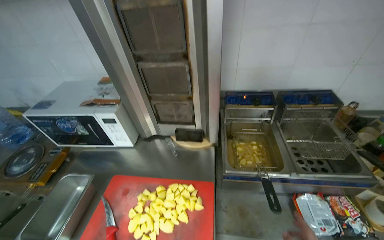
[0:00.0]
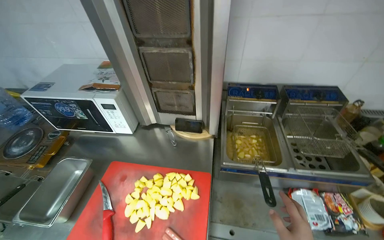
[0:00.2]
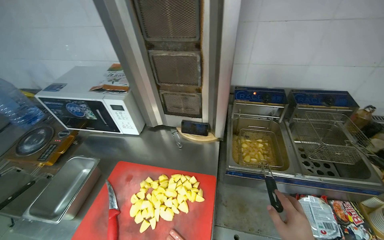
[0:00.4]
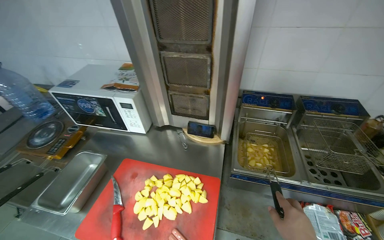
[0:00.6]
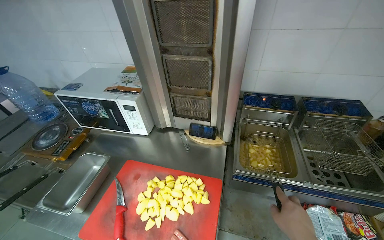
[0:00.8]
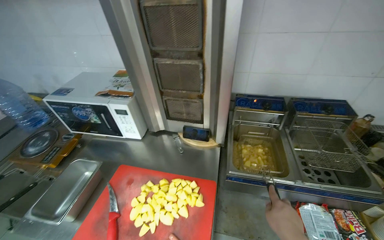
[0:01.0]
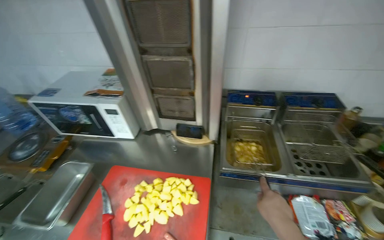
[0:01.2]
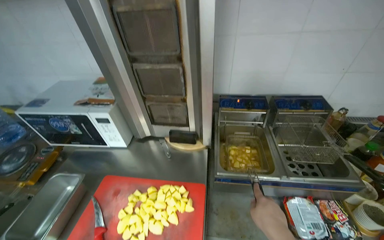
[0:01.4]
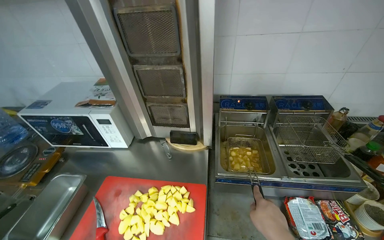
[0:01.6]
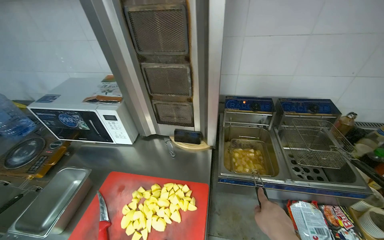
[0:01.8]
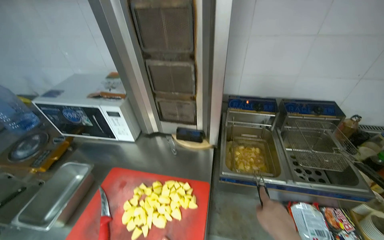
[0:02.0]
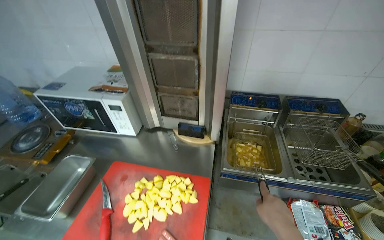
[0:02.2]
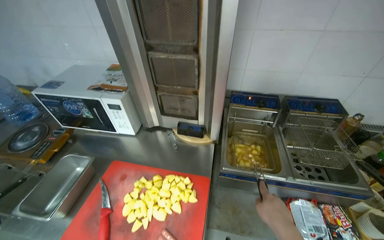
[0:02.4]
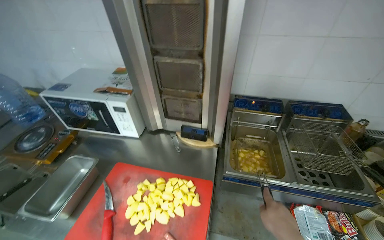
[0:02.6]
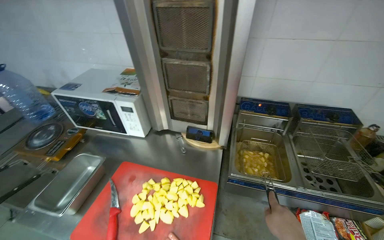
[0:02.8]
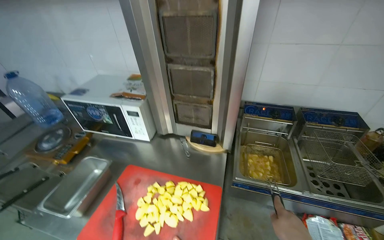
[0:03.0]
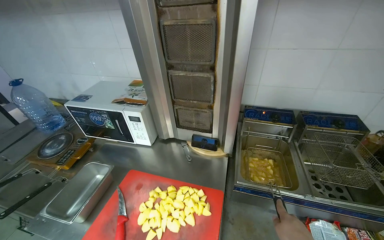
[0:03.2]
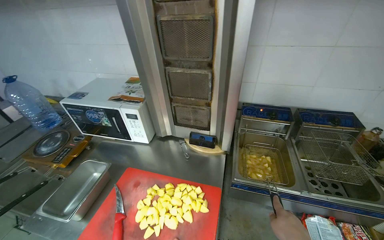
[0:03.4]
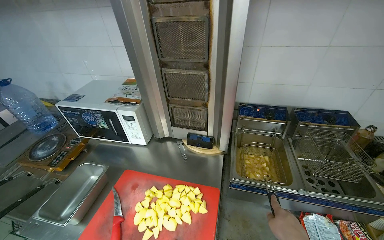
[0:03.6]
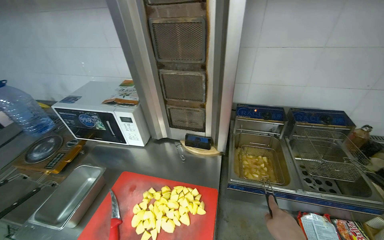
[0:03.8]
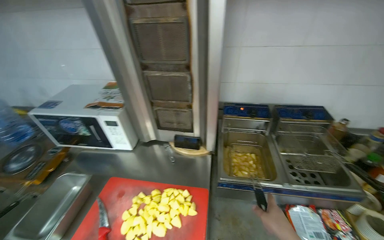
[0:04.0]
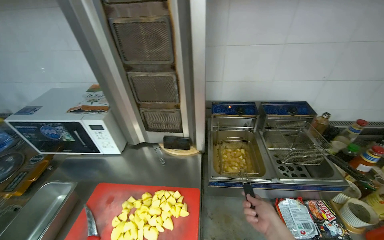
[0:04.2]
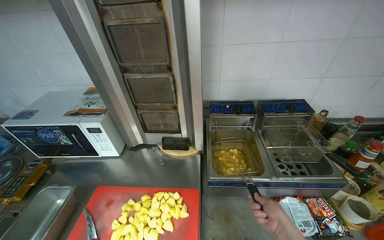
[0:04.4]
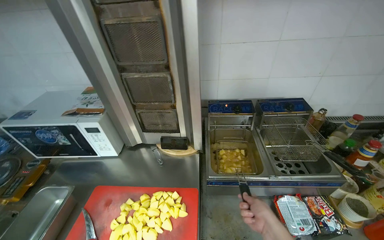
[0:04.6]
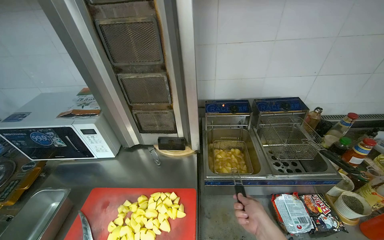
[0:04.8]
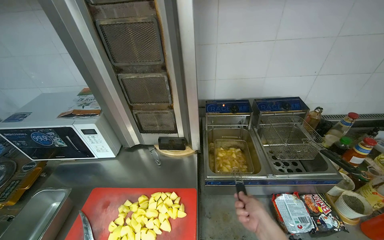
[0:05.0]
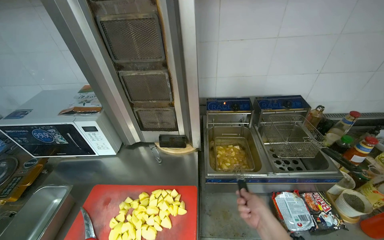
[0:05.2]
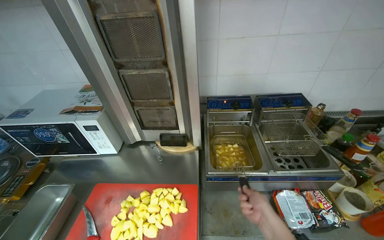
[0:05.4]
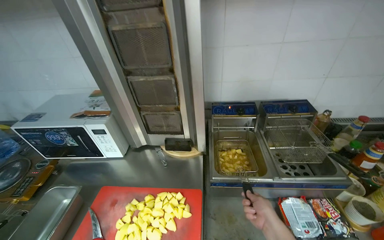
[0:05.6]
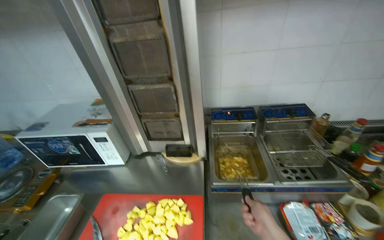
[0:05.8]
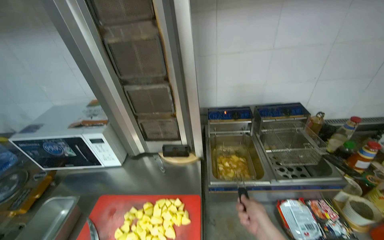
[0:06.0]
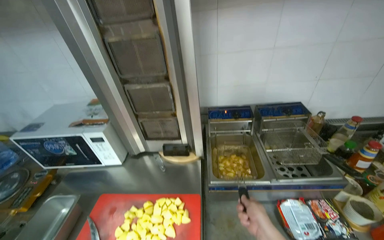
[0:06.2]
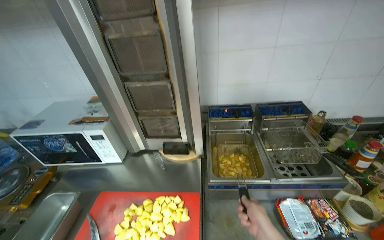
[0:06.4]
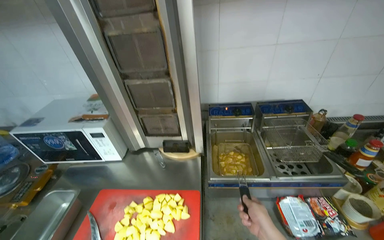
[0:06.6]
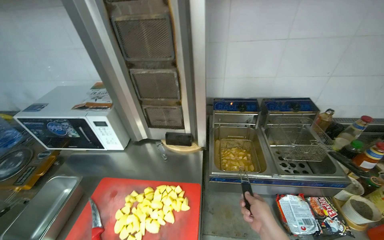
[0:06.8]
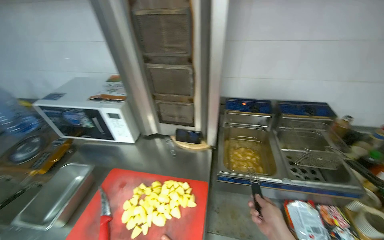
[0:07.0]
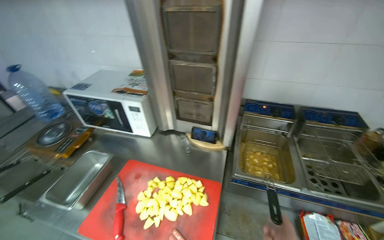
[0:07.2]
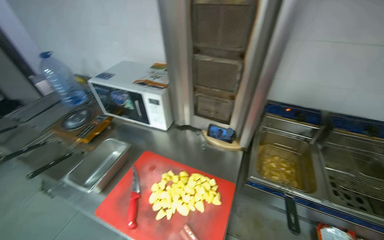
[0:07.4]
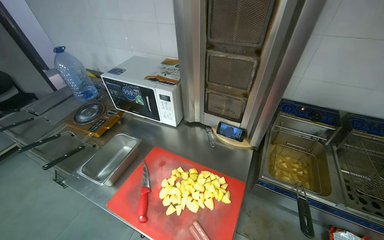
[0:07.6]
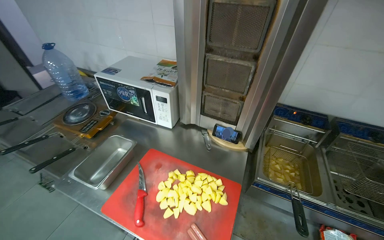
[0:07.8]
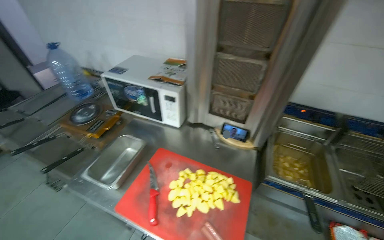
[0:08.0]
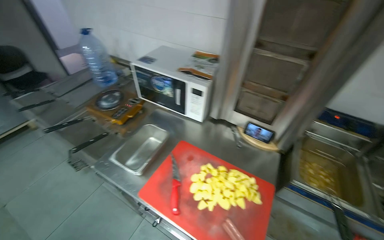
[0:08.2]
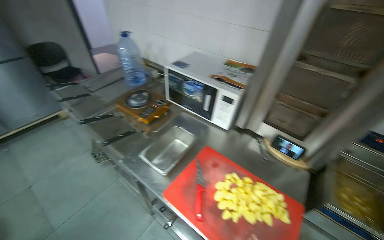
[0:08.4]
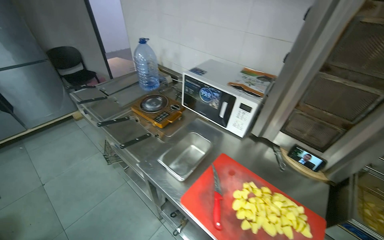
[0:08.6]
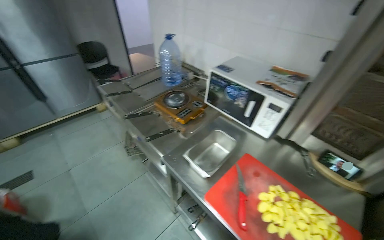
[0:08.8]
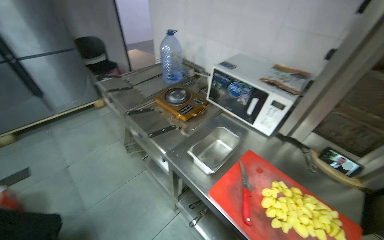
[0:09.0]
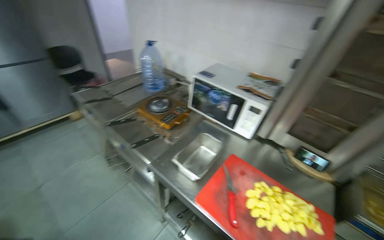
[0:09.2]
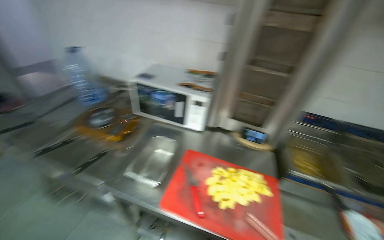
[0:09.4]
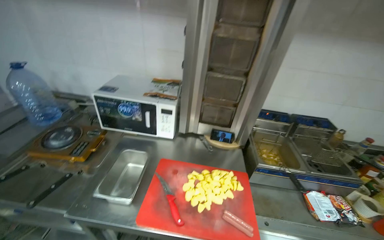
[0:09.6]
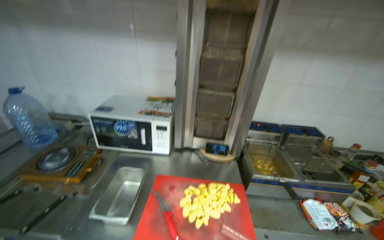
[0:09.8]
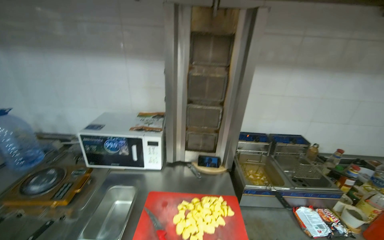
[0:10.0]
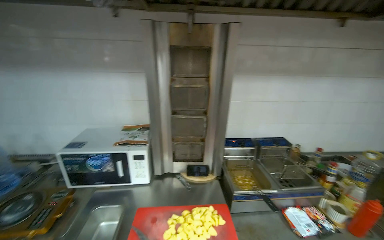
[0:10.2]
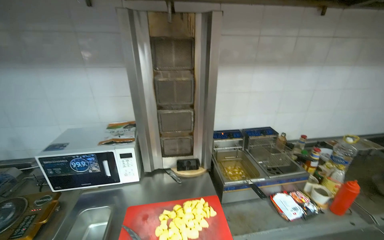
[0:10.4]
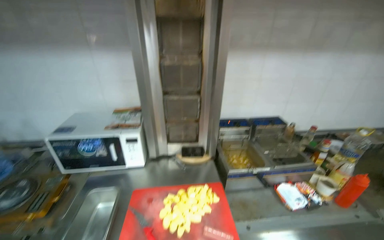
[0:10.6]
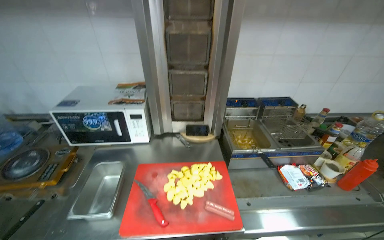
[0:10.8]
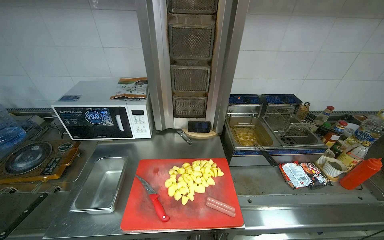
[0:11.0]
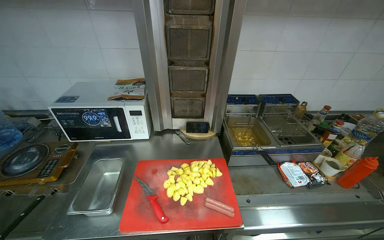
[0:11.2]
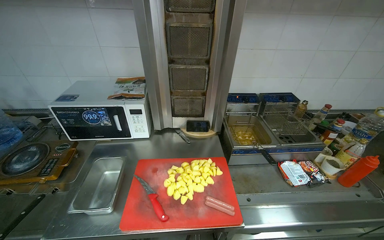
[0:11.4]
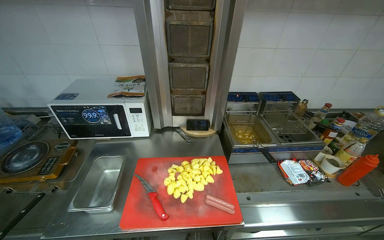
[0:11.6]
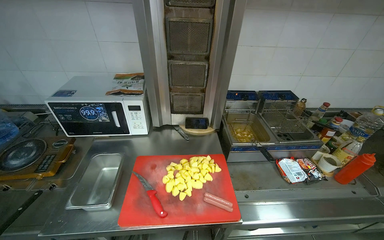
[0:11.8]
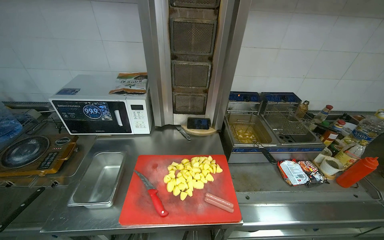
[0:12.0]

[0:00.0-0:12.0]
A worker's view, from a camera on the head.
Job: cooking food.
The whole recording: Frying potatoes in deep fryer. The worker stirs potatoes in the deep fryer and adjusts its settings.
0:06.0 to 0:07.6: The head turns to the left by approximately 25 degrees.
0:07.6 to 0:09.0: The head travels to the left, approximately 40 cm. The wearer's head swings about 20 degrees to the left.
0:09.0 to 0:10.4: The wearer's head swings some 55 degrees to the right. The view tilts roughly 15 degrees upward.
0:10.4 to 0:12.0: The camera pitches downward, by roughly 15 degrees.

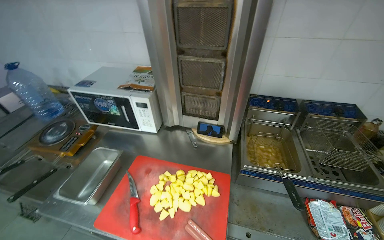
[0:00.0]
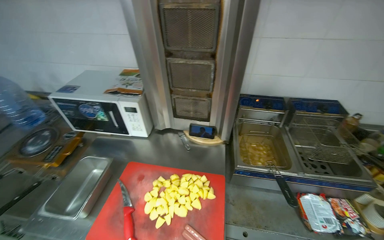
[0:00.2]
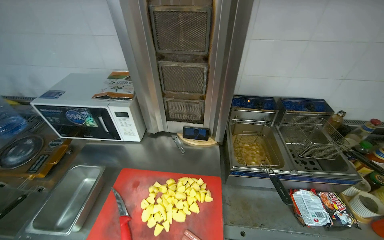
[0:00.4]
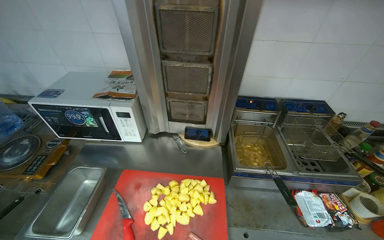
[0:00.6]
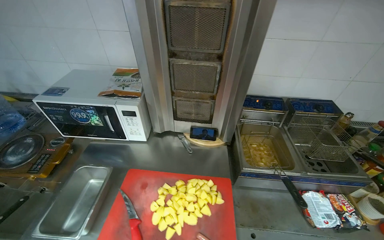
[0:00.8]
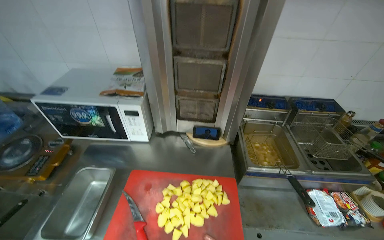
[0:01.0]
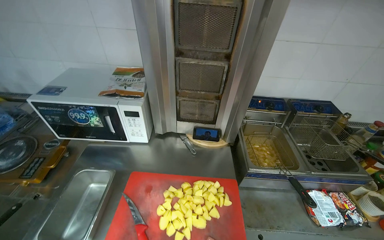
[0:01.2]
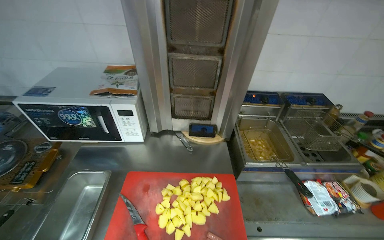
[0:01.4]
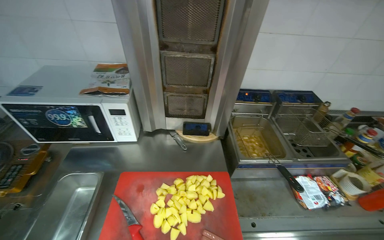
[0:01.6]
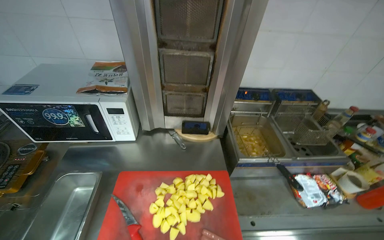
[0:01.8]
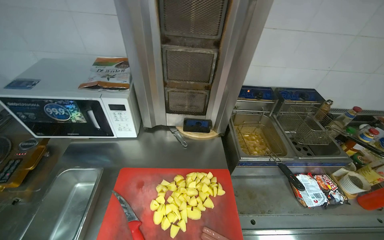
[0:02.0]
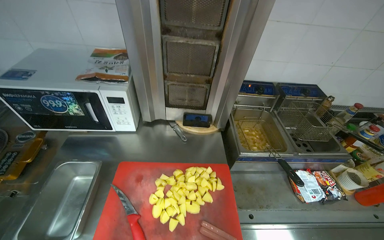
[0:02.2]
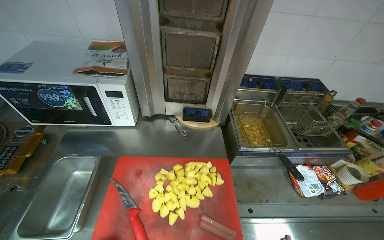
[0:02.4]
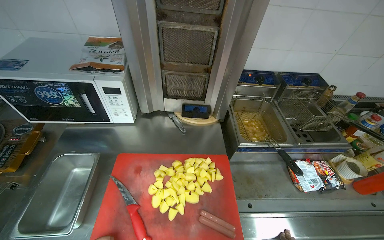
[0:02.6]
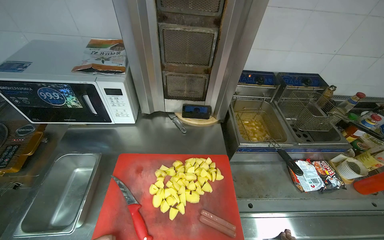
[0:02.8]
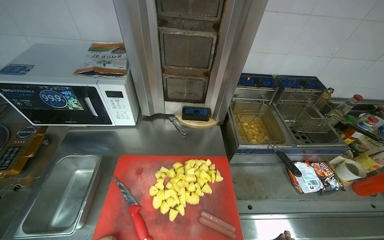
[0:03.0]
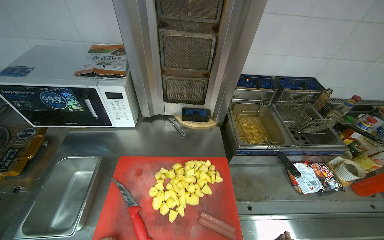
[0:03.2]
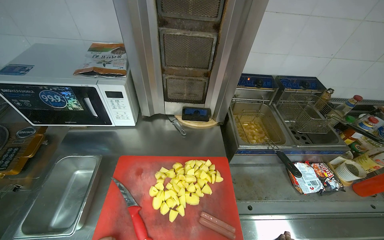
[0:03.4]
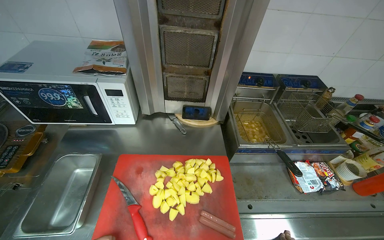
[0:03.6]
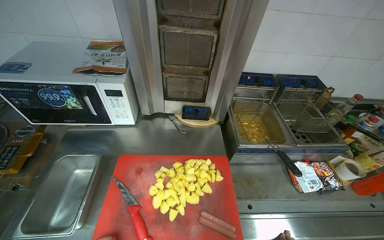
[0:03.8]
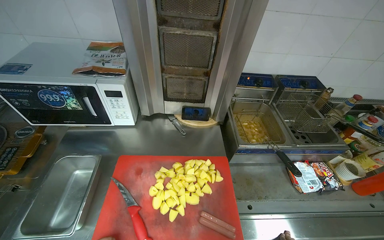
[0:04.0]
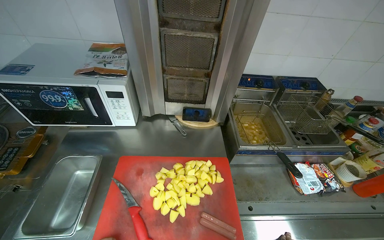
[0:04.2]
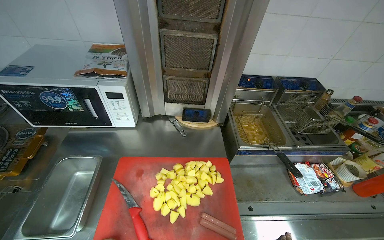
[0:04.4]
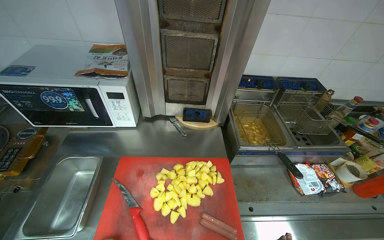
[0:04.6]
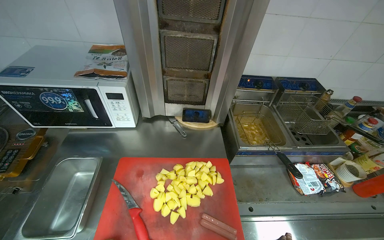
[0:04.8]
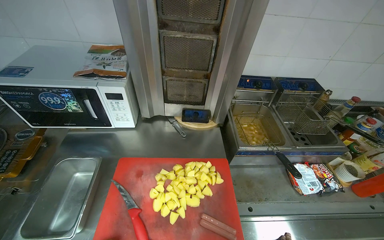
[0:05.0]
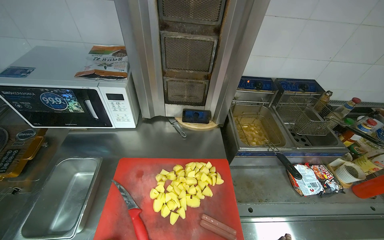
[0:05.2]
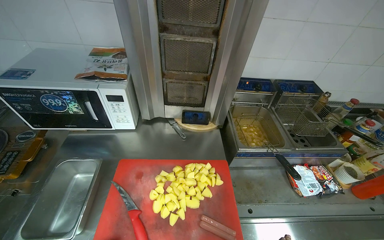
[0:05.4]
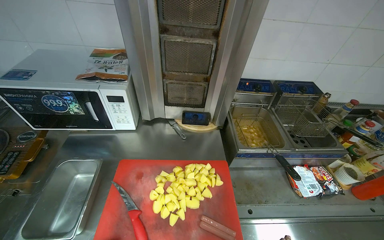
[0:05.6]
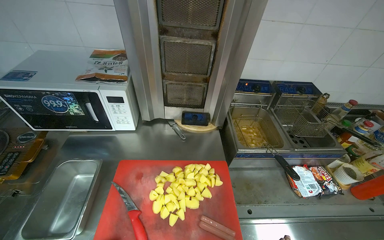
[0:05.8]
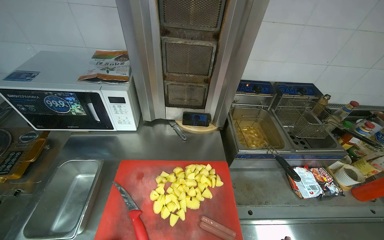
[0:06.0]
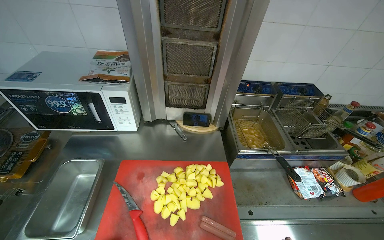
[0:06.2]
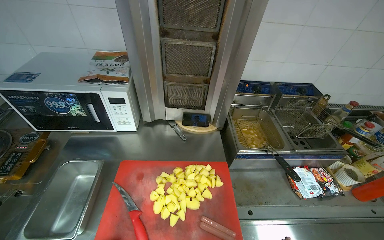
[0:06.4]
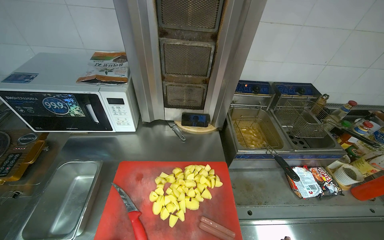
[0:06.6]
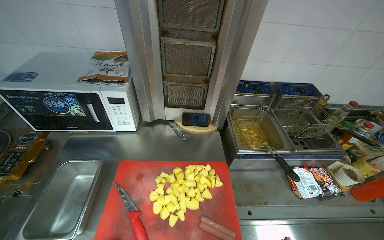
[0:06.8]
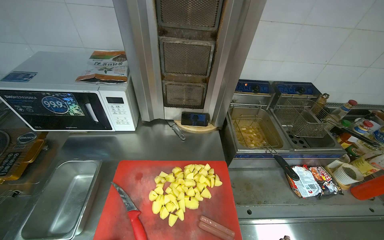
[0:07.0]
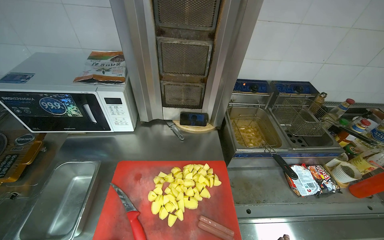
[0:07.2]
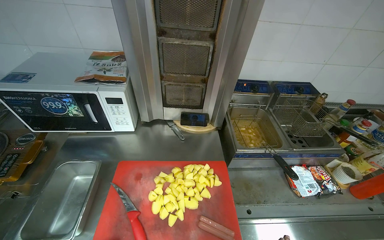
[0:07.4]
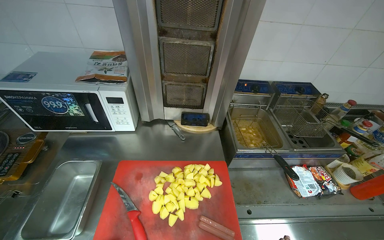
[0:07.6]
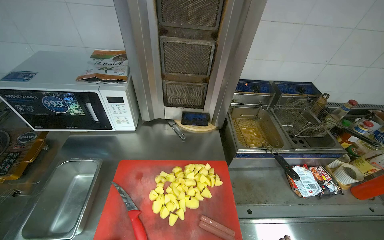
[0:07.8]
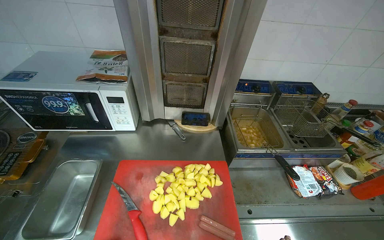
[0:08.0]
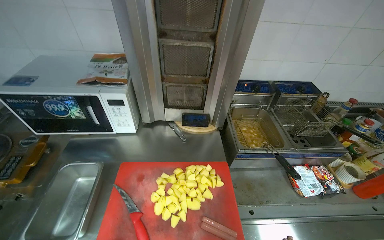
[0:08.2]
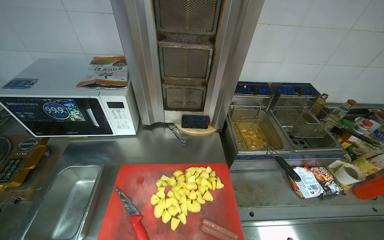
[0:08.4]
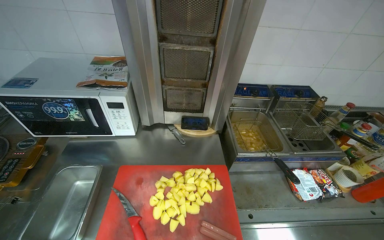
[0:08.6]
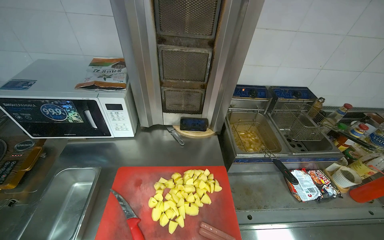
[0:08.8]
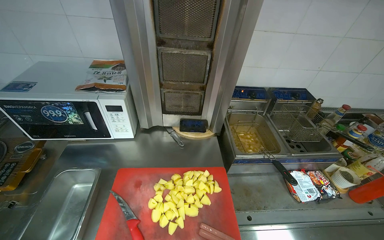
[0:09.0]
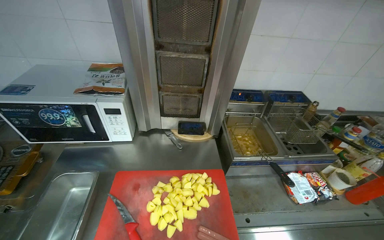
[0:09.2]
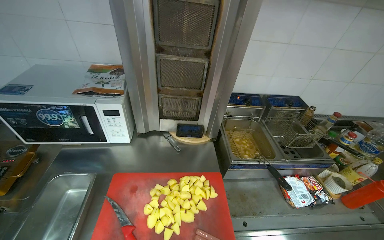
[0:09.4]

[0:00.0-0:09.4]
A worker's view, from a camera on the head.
Job: cooking food.
The whole recording: Frying potatoes in deep fryer. The worker stirs potatoes in the deep fryer and adjusts its settings.
0:00.0 to 0:01.6: The camera sweeps to the right, by approximately 15 degrees.
